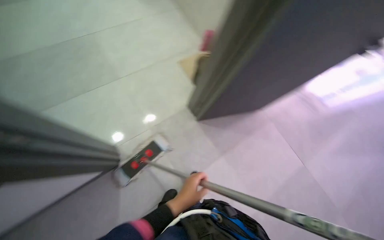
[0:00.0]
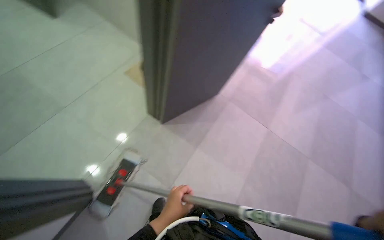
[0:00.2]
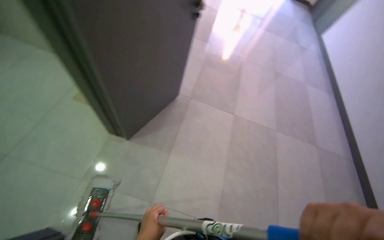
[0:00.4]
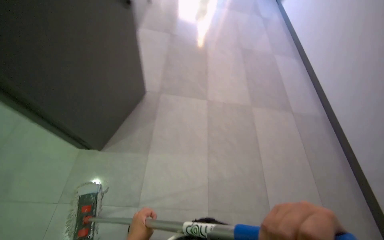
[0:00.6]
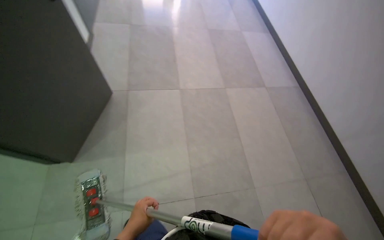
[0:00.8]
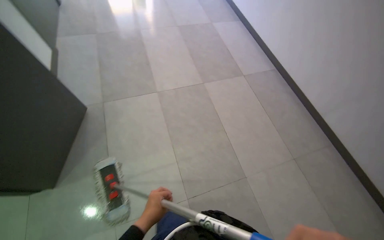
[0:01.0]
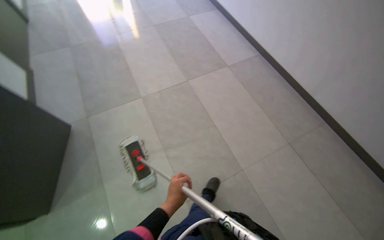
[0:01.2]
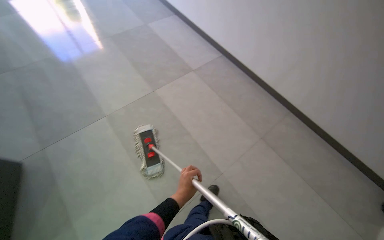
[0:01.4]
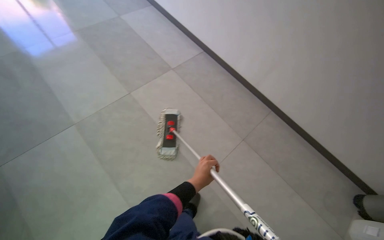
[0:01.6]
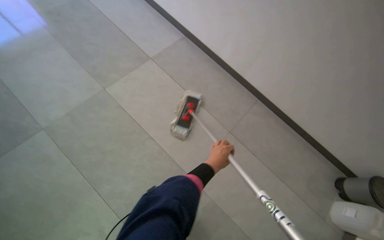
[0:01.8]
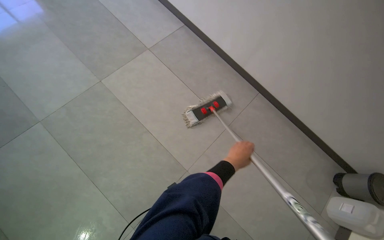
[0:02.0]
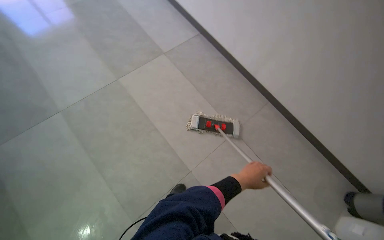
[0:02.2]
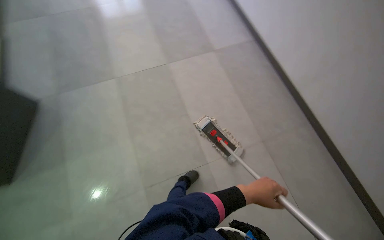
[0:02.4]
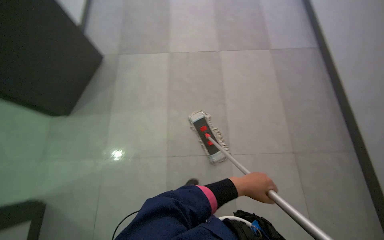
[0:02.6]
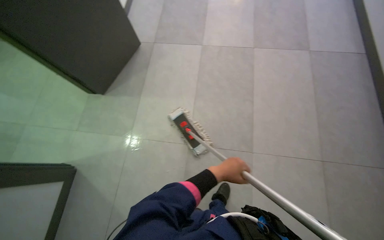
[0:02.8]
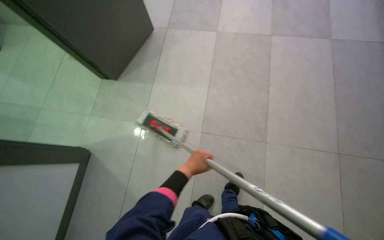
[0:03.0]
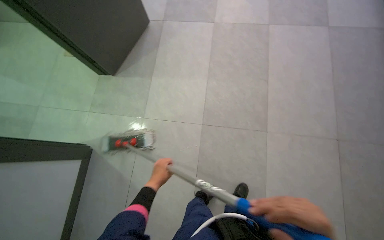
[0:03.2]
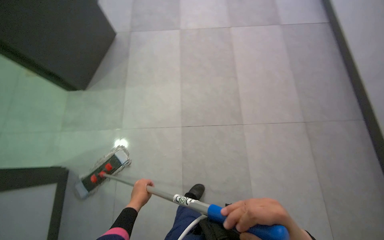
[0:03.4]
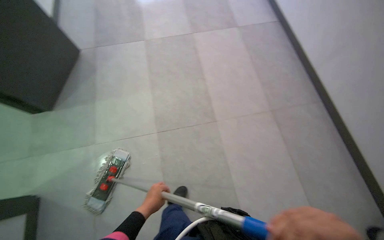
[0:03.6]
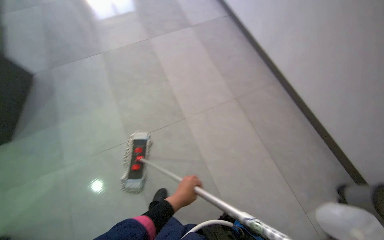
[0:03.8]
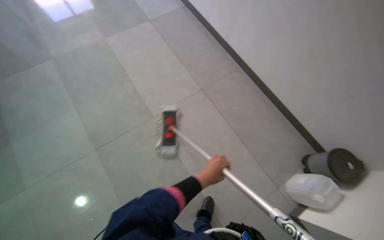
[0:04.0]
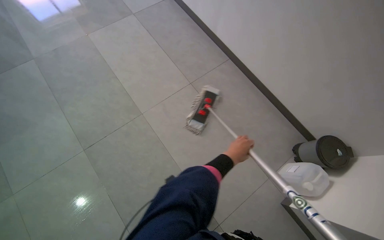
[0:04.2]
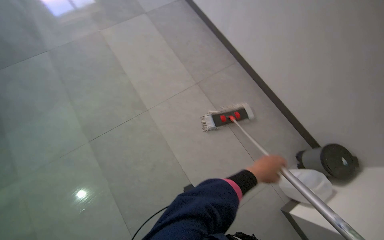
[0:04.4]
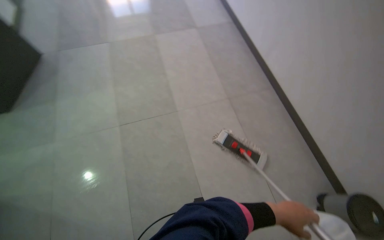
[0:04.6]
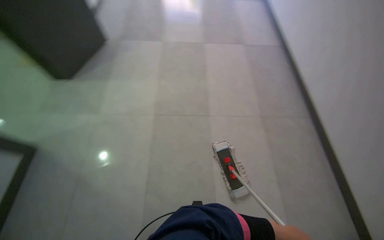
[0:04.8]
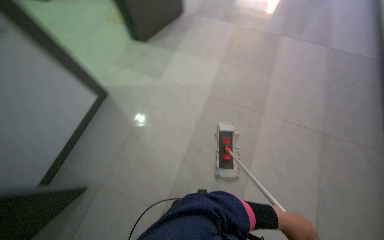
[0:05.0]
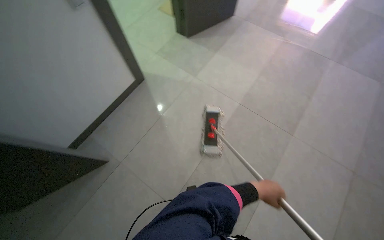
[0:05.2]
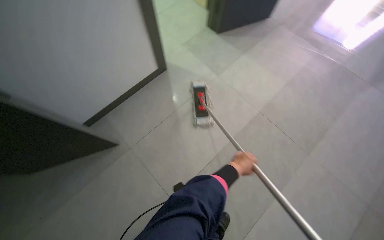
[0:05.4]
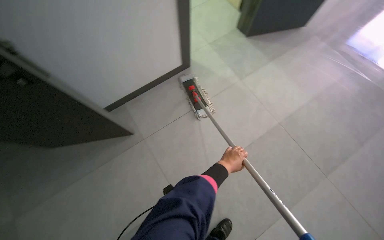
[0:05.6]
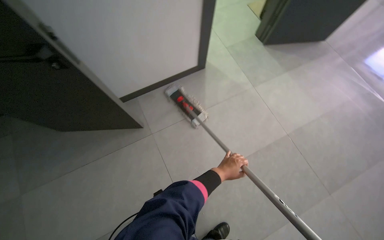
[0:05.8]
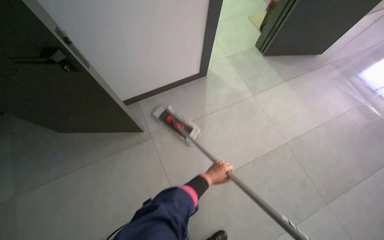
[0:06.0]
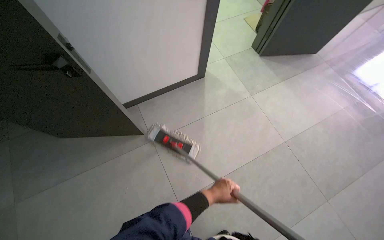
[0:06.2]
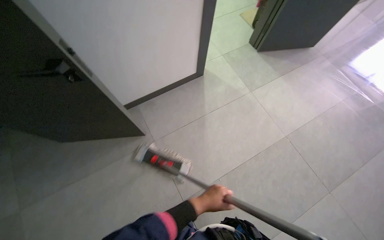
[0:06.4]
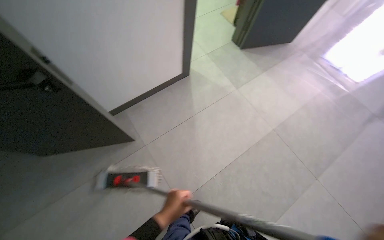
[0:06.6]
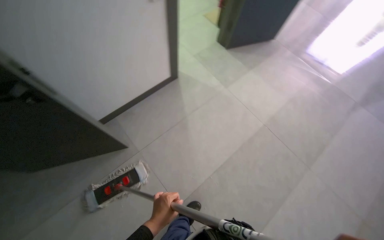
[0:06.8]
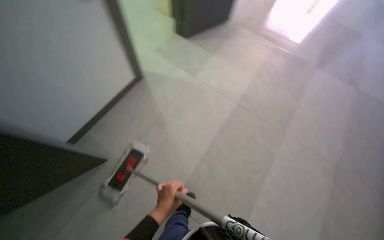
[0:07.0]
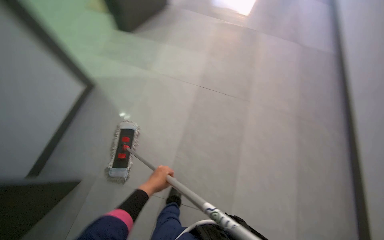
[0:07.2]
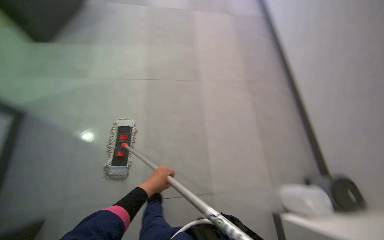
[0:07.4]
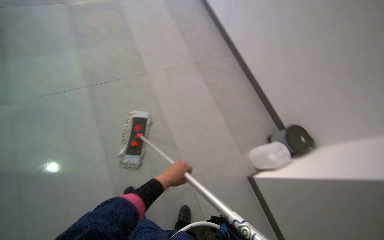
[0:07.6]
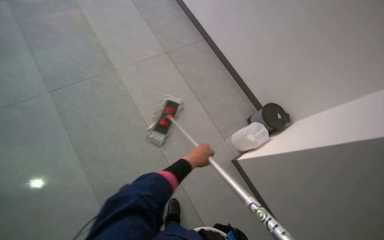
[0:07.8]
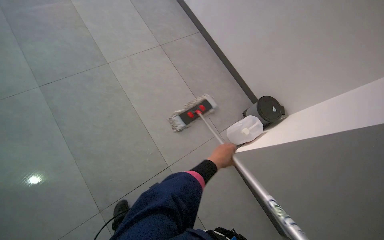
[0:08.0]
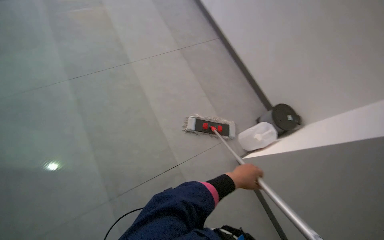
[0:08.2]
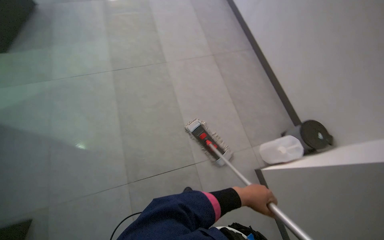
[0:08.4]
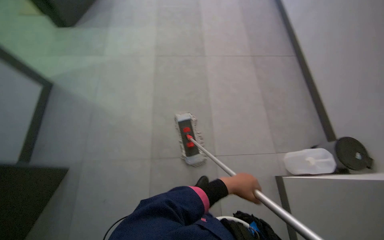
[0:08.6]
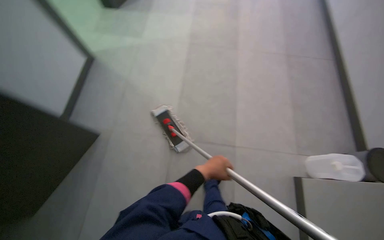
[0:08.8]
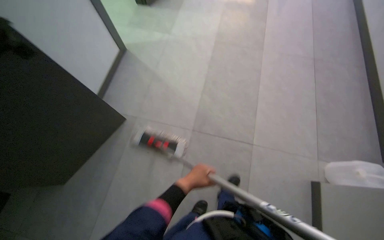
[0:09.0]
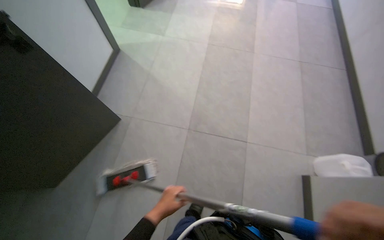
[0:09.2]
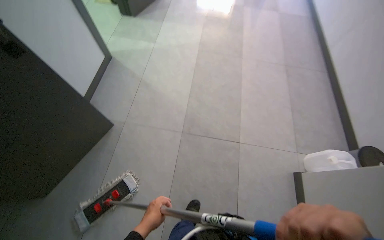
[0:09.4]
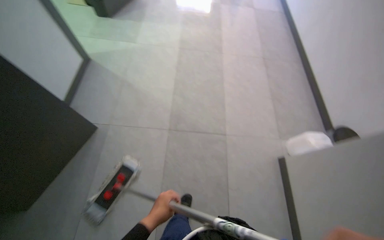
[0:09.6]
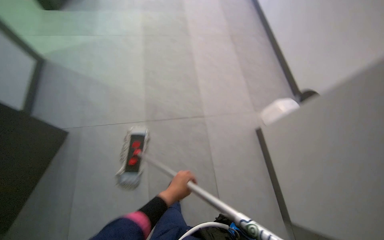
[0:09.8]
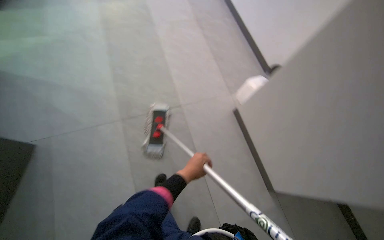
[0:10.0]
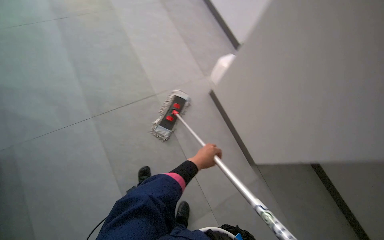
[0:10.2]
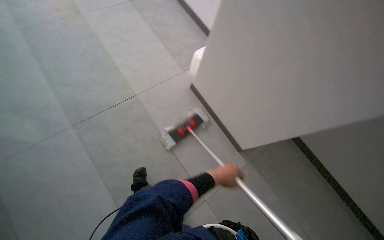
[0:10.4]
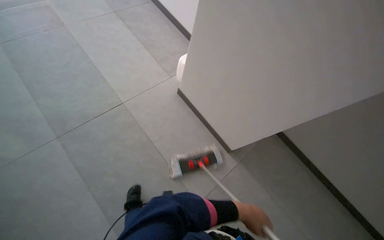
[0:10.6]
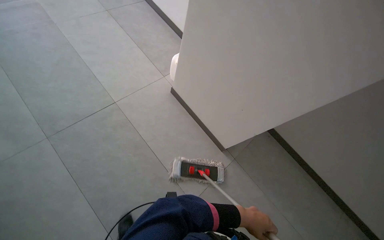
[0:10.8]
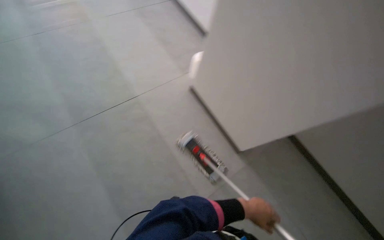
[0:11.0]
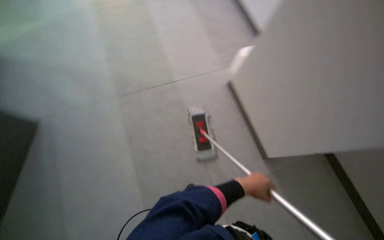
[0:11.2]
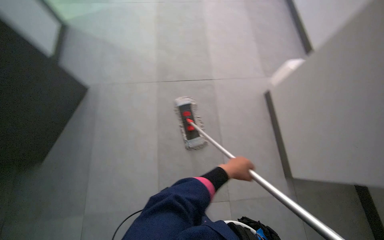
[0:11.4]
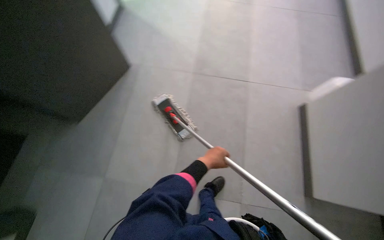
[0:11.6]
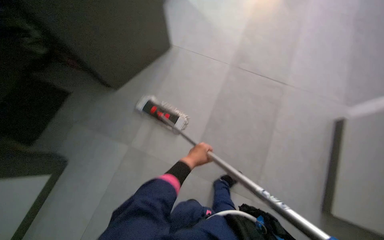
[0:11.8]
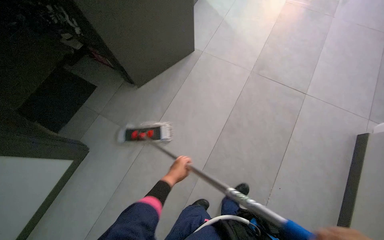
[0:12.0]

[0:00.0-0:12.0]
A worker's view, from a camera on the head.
Job: mopping floor.
The whole recording: Mopping hallway floor. The worker mops the tiled floor in the hallway, moving the mop back and forth.
0:00.0 to 0:01.6: The camera travels roughly 1 m. The wearer's head swings about 100 degrees to the right.
0:01.6 to 0:03.0: The wearer's head swings about 30 degrees to the left. The left hand goes to the right and returns, some 30 cm each way.
0:03.0 to 0:04.4: The camera is carried some 60 cm. The head rotates about 45 degrees to the right.
0:04.4 to 0:06.0: The camera is carried roughly 40 cm. The head turns to the left by roughly 75 degrees.
0:07.6 to 0:09.0: The wearer's head swings about 30 degrees to the left.
0:09.0 to 0:10.4: The head turns to the right by about 20 degrees. The left hand travels to the right by roughly 30 cm.
0:10.4 to 0:12.0: The wearer's head swings some 35 degrees to the left. The left hand goes roughly 30 cm to the left.

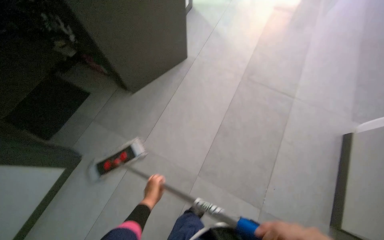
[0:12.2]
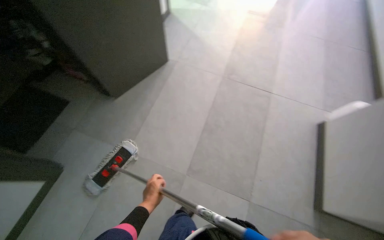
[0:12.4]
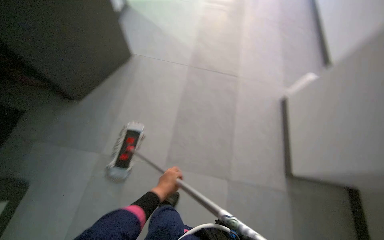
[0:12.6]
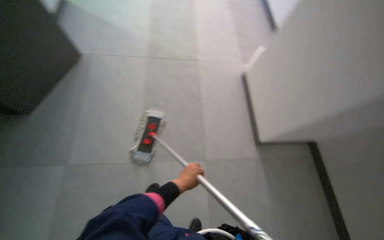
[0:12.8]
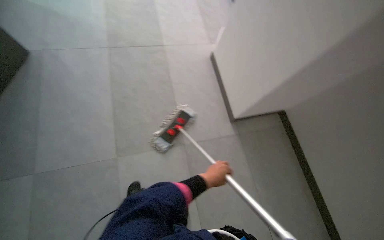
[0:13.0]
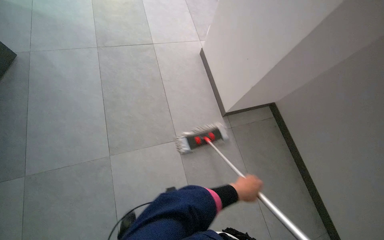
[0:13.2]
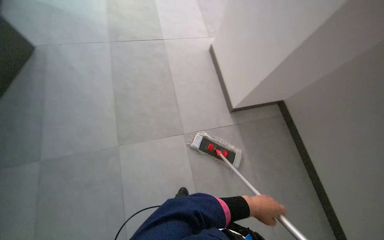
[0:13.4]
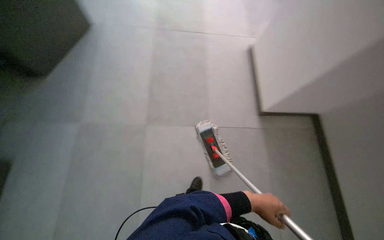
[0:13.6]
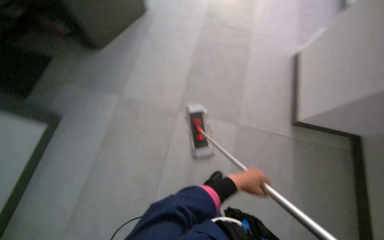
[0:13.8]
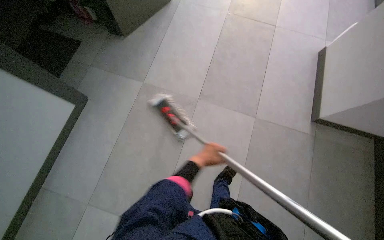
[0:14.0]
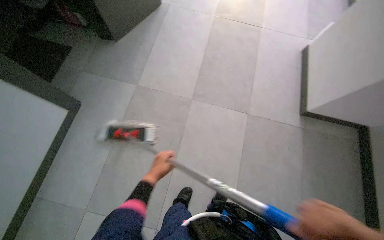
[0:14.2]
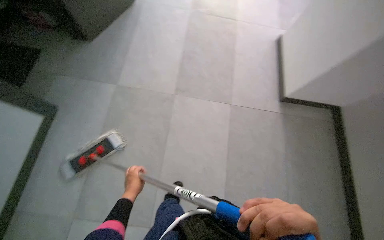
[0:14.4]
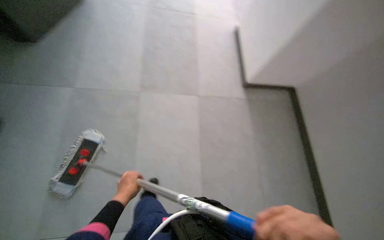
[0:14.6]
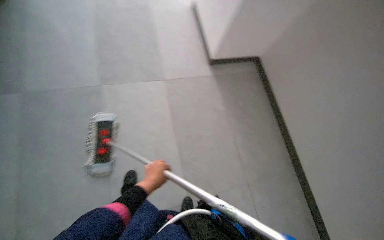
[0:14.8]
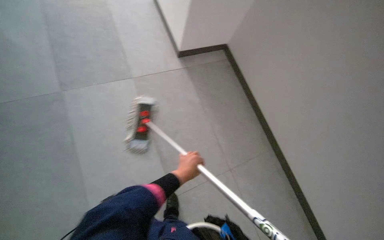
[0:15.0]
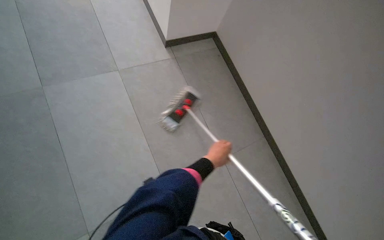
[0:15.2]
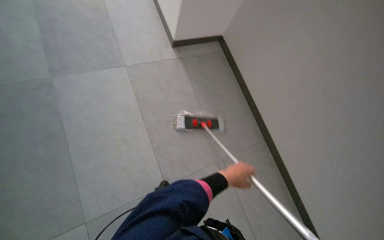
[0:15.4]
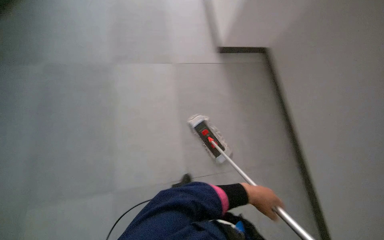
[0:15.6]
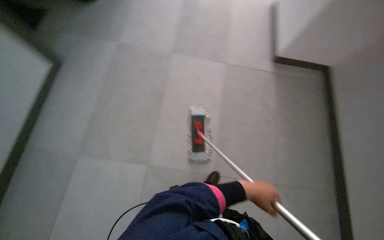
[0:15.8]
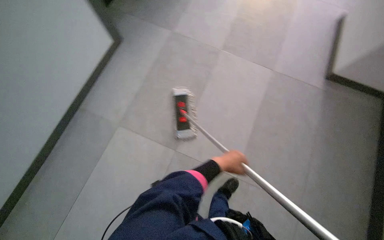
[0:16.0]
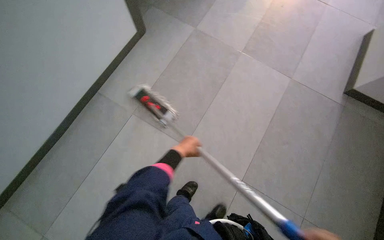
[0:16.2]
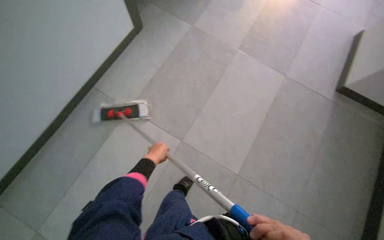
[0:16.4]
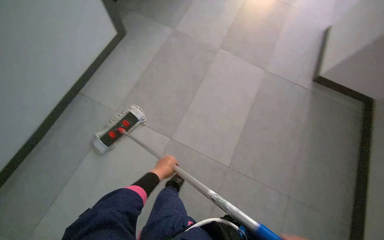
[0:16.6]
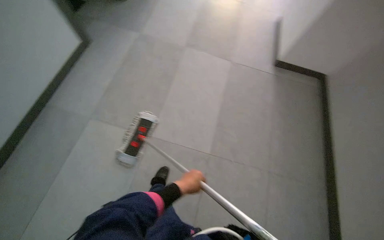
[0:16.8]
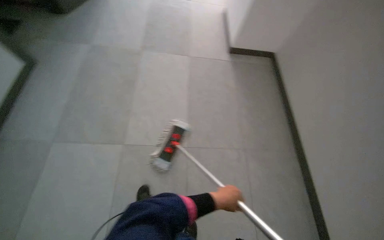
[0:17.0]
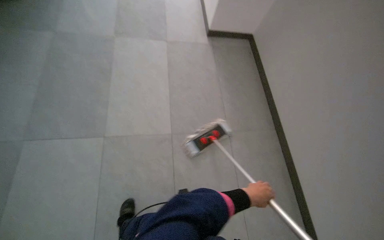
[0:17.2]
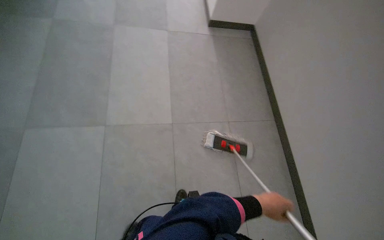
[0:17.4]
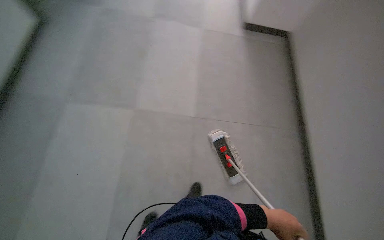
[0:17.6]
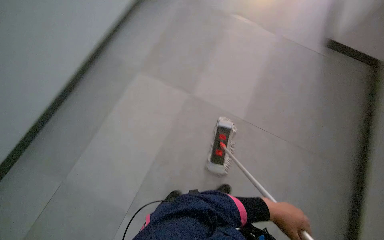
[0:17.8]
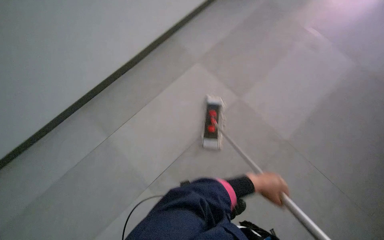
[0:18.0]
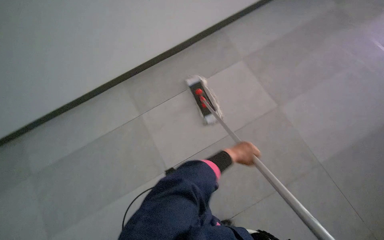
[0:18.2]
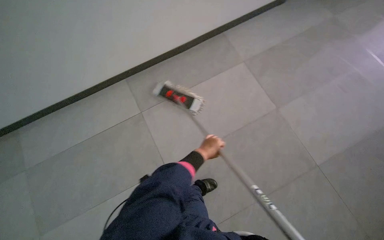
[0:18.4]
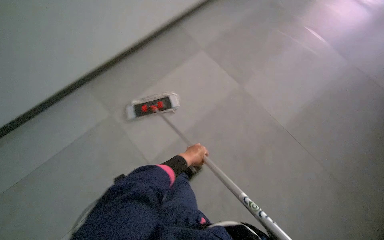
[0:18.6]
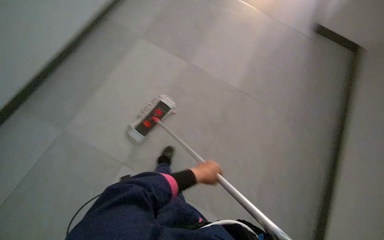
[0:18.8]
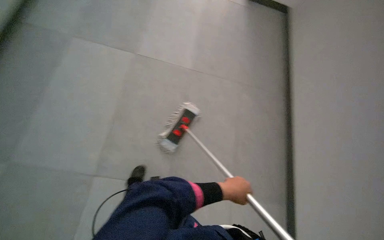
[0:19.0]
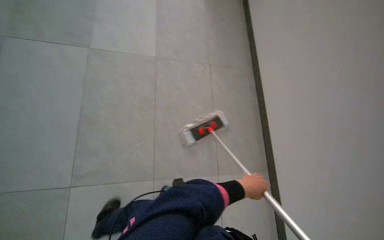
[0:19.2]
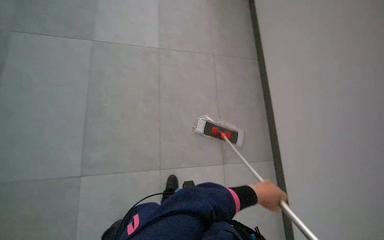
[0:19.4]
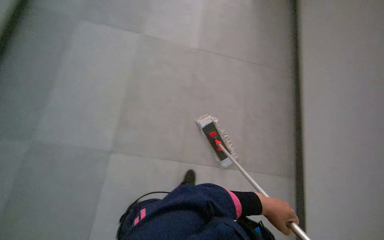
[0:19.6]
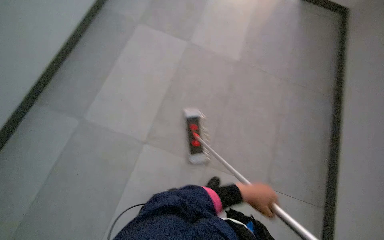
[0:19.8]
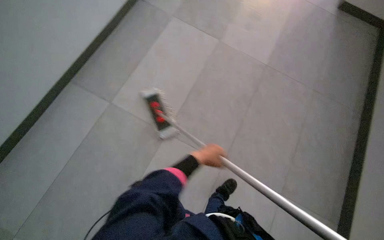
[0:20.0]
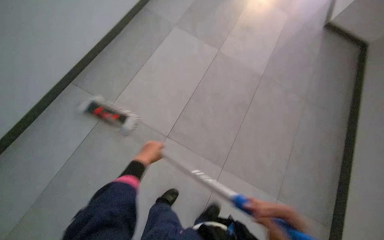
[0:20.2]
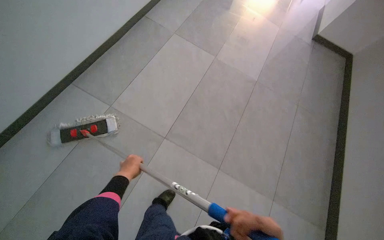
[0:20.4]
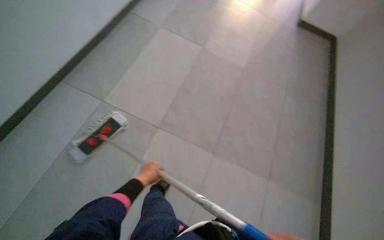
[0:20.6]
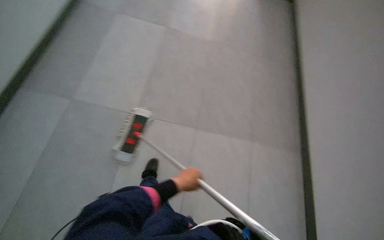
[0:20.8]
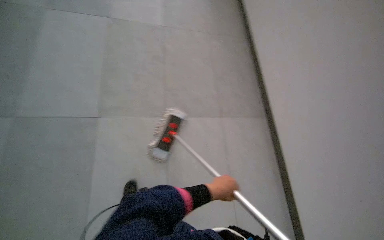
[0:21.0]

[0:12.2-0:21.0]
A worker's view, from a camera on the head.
Job: mopping floor.
The whole recording: Mopping hallway floor. The worker mops the tiled floor in the hallway, moving the mop back and forth.
0:16.6 to 0:18.0: The head rotates roughly 15 degrees to the right. The view tips downward by some 15 degrees.
0:18.0 to 0:19.6: The view pans to the left by approximately 15 degrees. The left hand moves about 20 cm to the left and comes back.
0:19.6 to 0:21.0: The wearer looks approximately 25 degrees further to the right.
